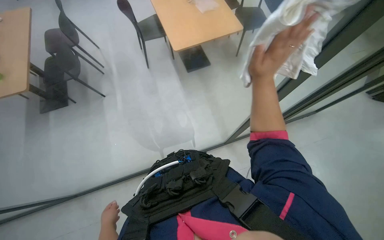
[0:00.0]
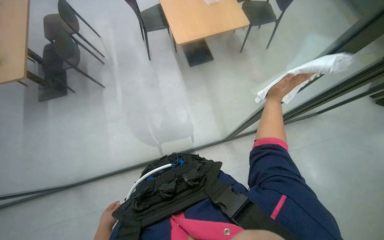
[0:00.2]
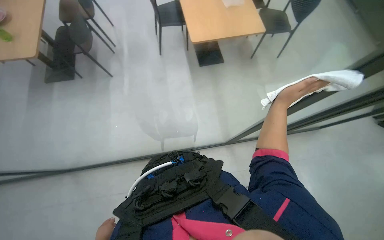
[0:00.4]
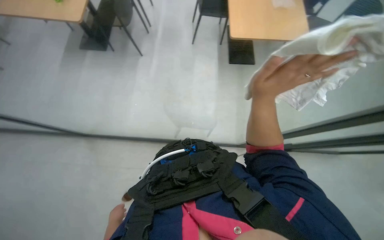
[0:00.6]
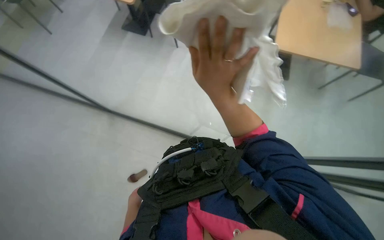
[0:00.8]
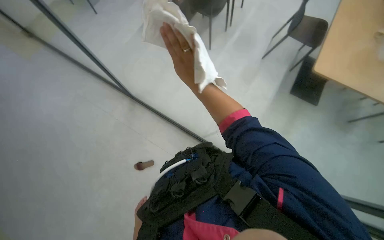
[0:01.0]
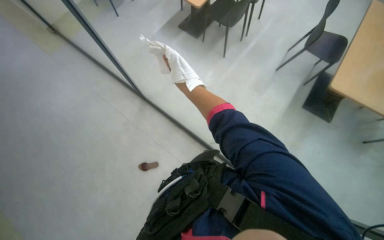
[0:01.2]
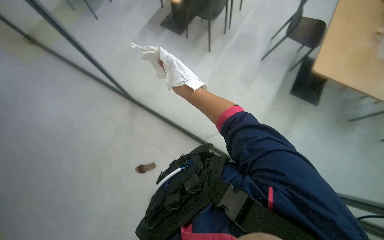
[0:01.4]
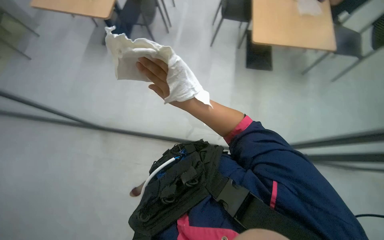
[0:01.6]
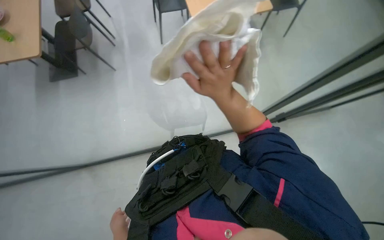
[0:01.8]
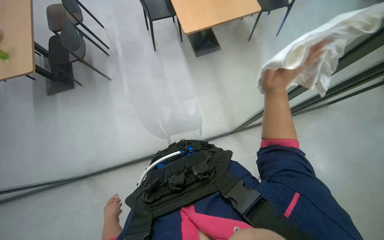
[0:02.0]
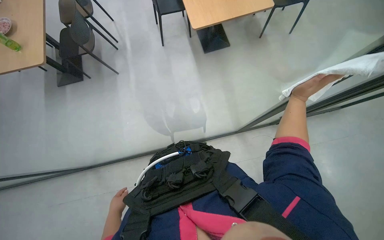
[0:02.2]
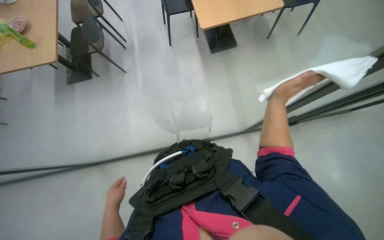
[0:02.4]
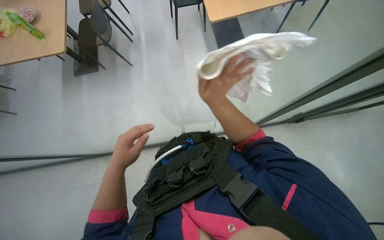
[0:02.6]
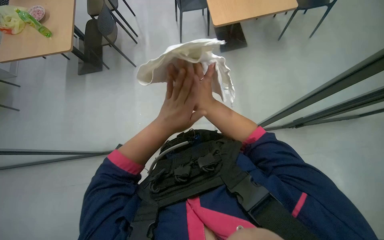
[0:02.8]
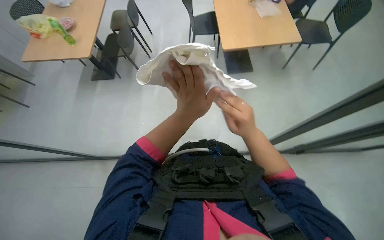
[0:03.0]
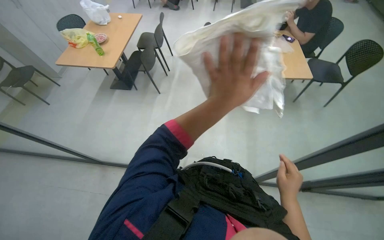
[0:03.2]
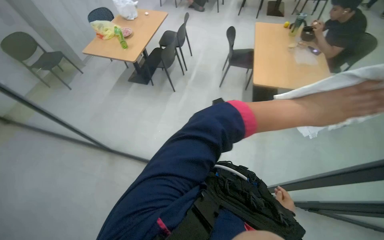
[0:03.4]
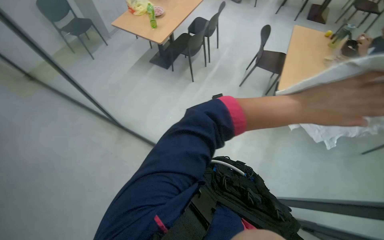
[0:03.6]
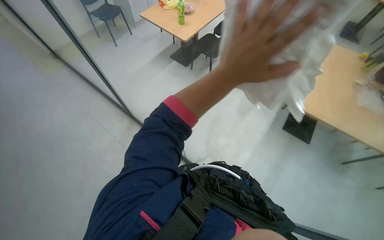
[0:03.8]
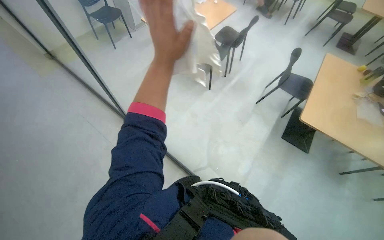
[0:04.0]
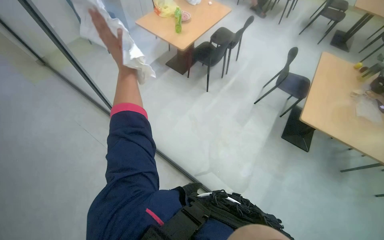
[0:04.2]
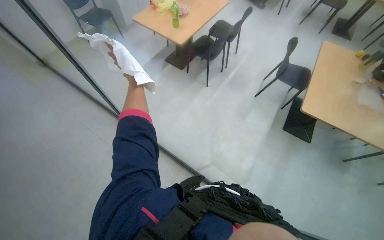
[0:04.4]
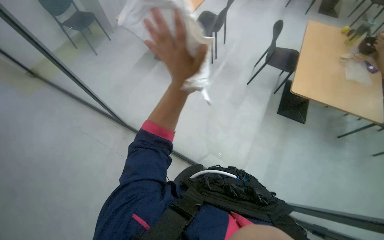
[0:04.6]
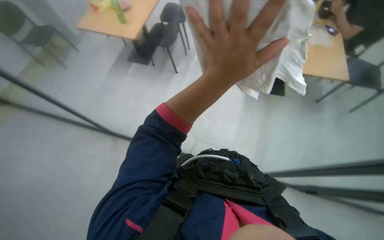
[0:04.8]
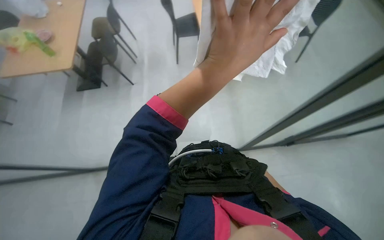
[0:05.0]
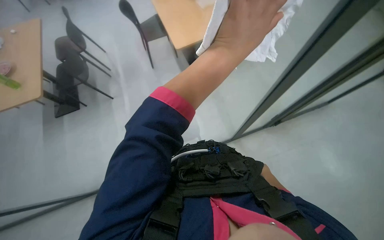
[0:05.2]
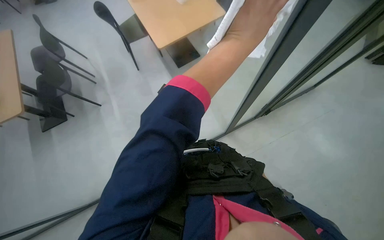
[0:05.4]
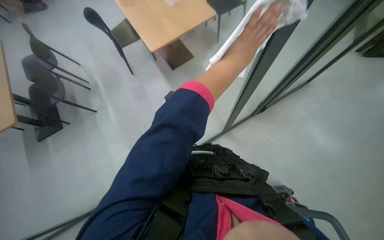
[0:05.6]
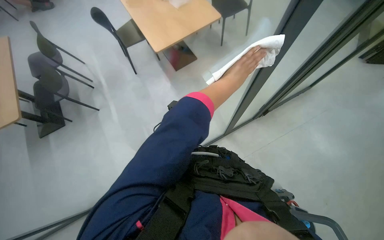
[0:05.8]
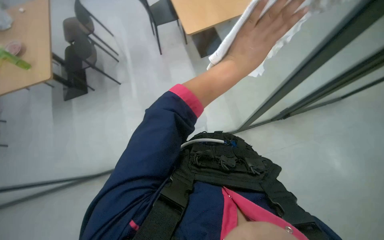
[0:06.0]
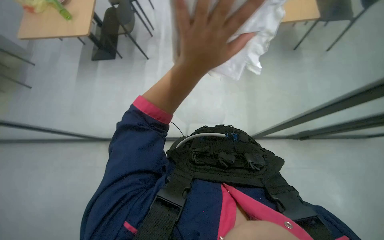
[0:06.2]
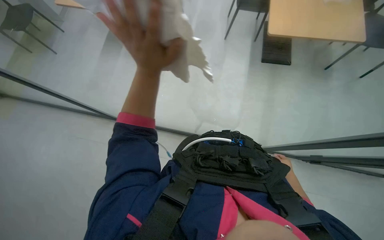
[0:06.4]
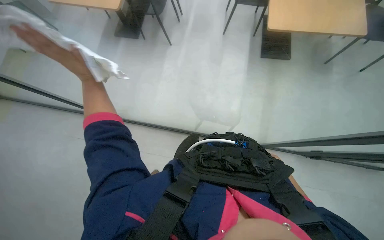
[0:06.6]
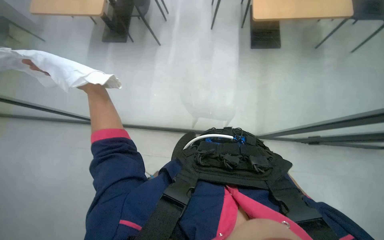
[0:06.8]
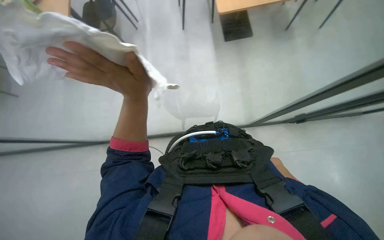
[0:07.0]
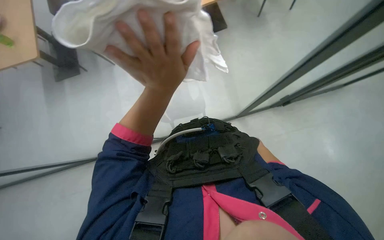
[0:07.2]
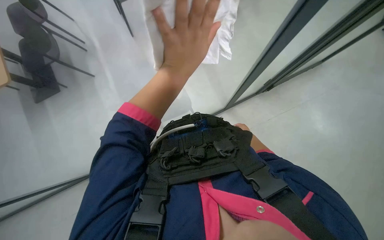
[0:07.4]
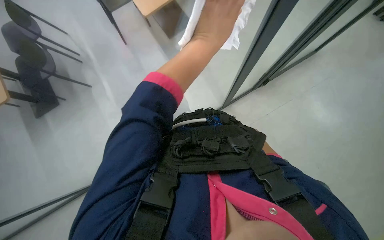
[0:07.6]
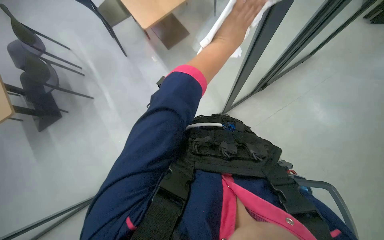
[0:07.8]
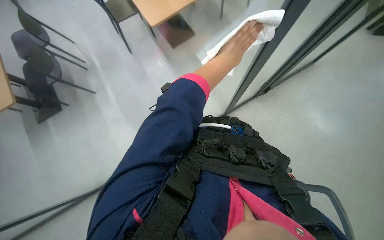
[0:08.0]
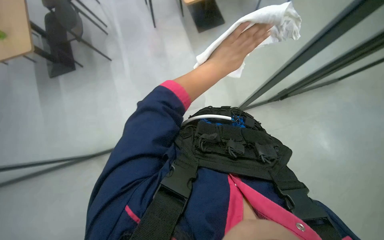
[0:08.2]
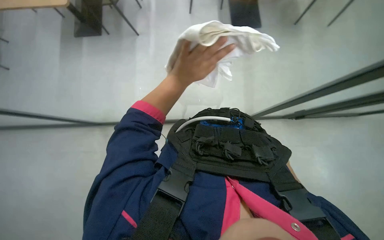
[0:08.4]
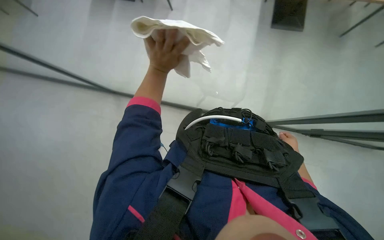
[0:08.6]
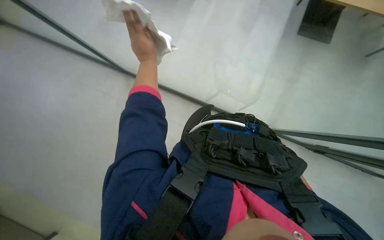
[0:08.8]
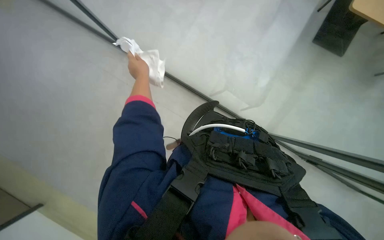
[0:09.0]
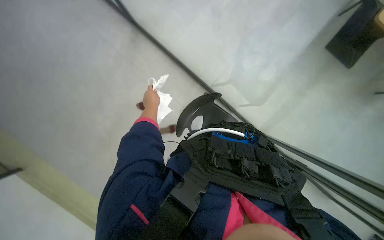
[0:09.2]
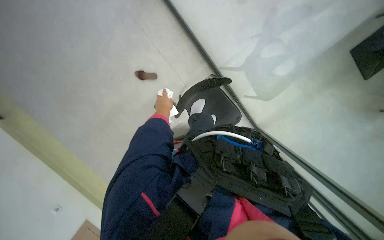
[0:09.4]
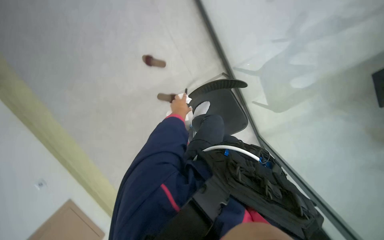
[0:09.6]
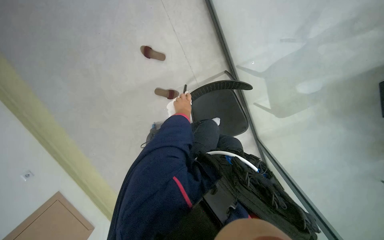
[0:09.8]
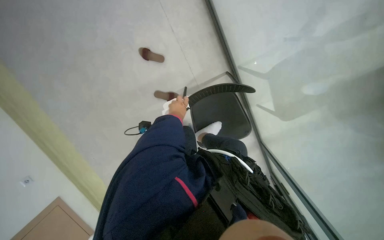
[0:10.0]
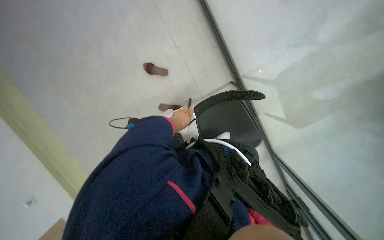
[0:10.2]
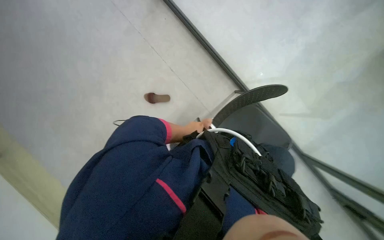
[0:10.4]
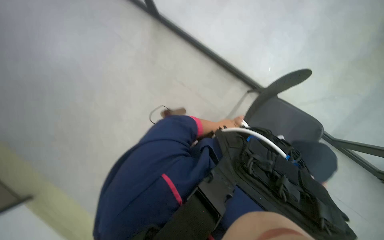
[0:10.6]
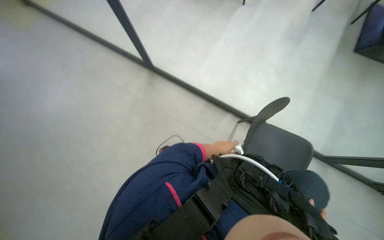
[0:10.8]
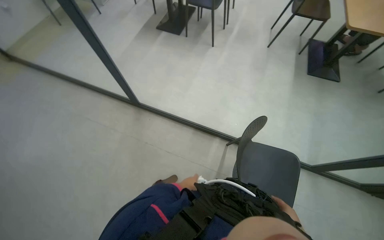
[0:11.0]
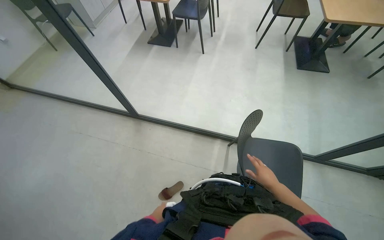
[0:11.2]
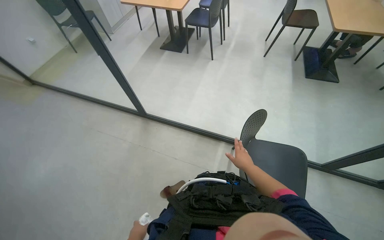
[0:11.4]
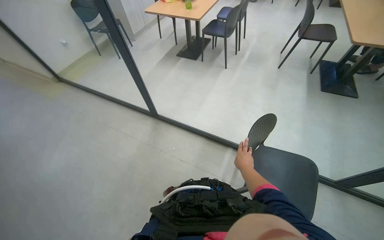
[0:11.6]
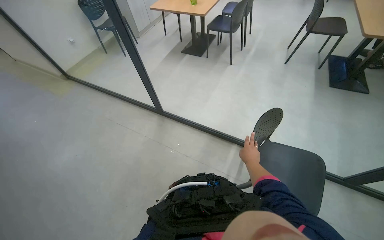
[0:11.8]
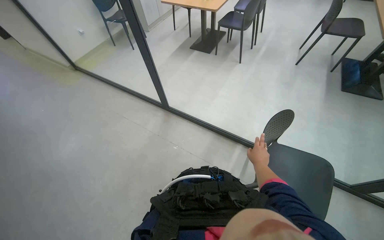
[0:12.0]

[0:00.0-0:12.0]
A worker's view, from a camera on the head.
Job: wiping surfaces.
The whole recording: Wiping glass partition. The worker wipes the glass partition with a white cloth.
0:01.6 to 0:03.0: The right hand goes left and right, some 40 cm each way, reversing 2 times.
0:03.0 to 0:04.4: The head rotates about 35 degrees to the left.
0:04.4 to 0:06.0: The wearer looks approximately 55 degrees further to the right.
0:07.6 to 0:09.0: The head turns to the left by roughly 40 degrees.
0:09.0 to 0:10.4: The camera pitches upward, by about 15 degrees.
0:10.4 to 0:12.0: The camera travels about 50 cm. The camera sweeps to the left, by about 20 degrees. The view tips upward by roughly 35 degrees.

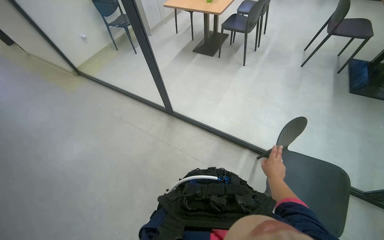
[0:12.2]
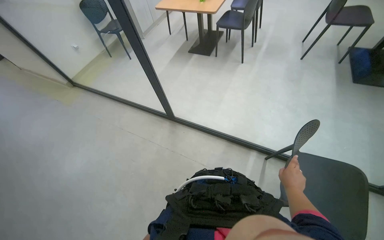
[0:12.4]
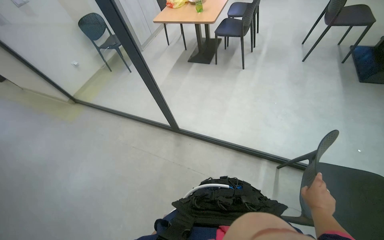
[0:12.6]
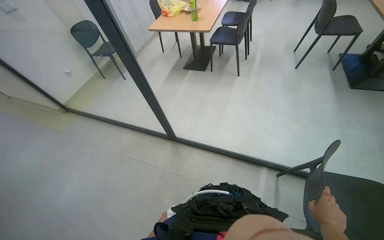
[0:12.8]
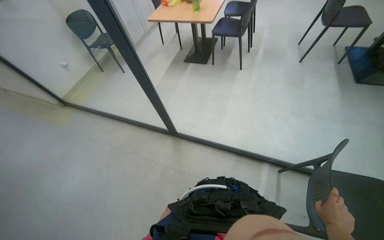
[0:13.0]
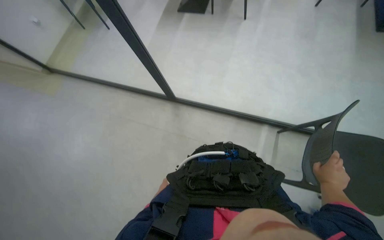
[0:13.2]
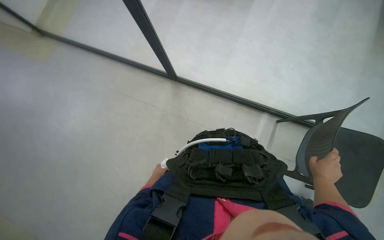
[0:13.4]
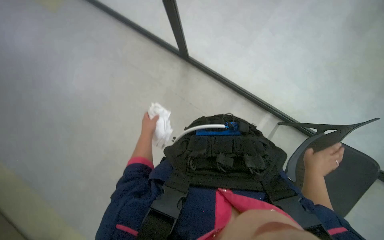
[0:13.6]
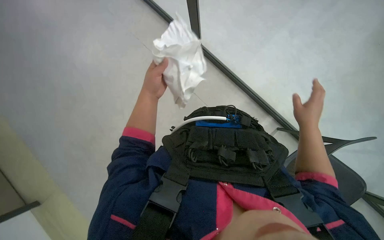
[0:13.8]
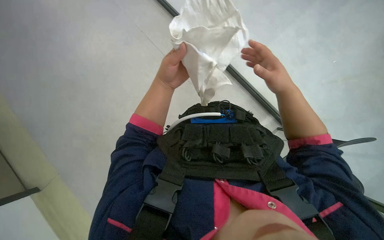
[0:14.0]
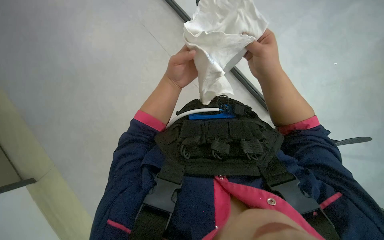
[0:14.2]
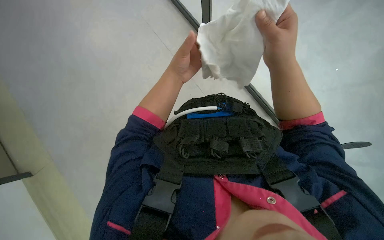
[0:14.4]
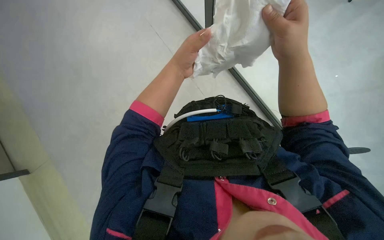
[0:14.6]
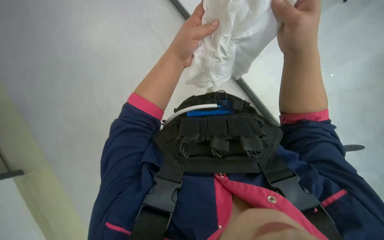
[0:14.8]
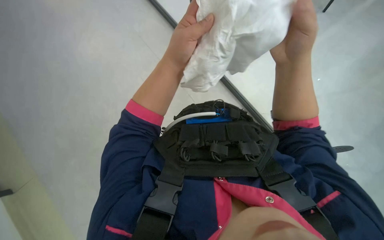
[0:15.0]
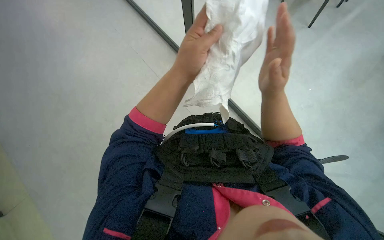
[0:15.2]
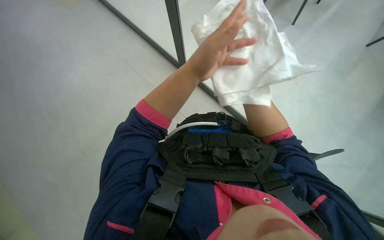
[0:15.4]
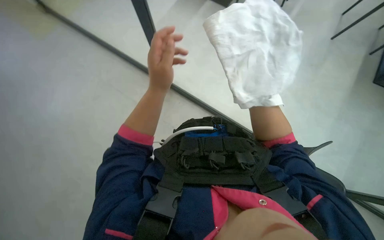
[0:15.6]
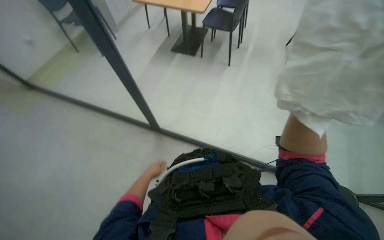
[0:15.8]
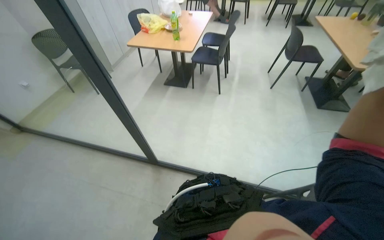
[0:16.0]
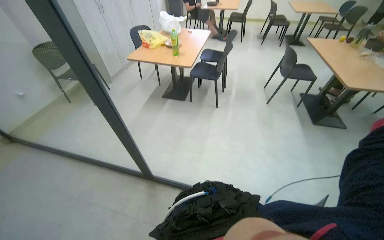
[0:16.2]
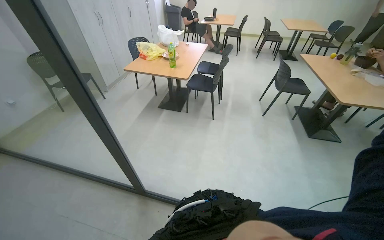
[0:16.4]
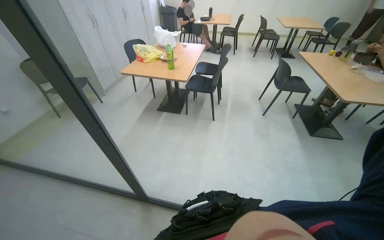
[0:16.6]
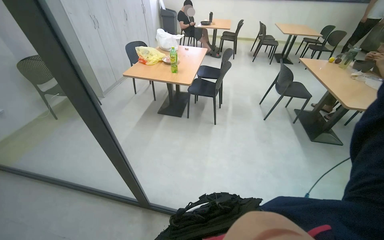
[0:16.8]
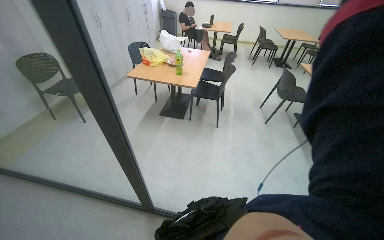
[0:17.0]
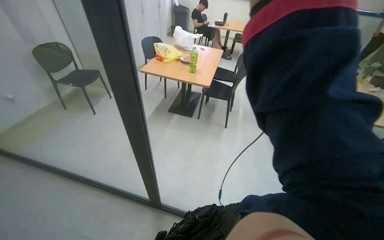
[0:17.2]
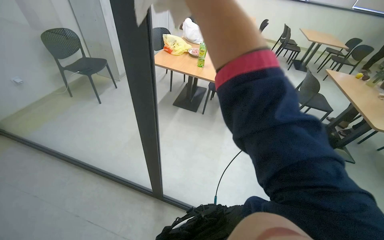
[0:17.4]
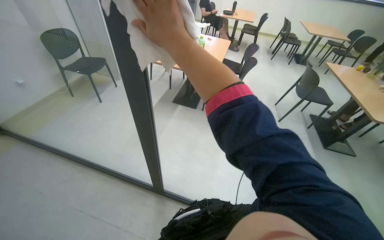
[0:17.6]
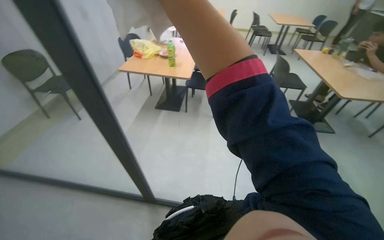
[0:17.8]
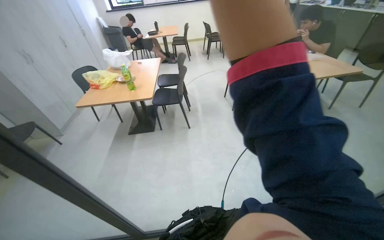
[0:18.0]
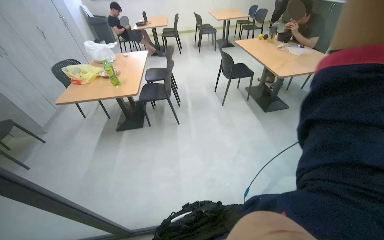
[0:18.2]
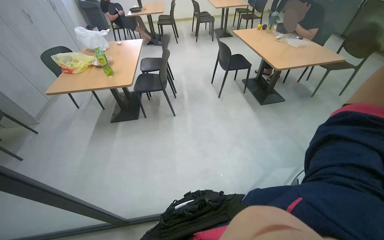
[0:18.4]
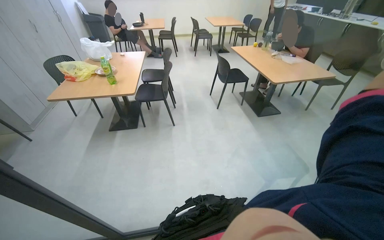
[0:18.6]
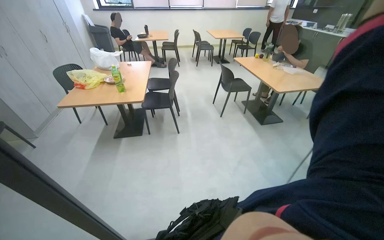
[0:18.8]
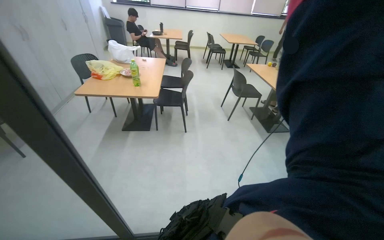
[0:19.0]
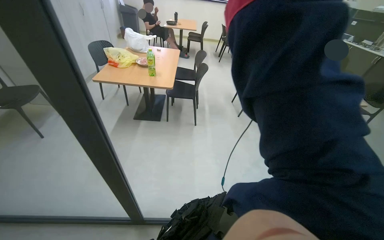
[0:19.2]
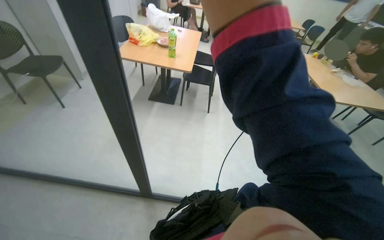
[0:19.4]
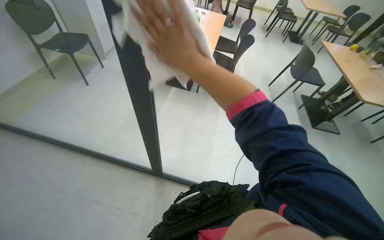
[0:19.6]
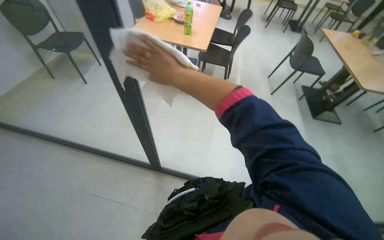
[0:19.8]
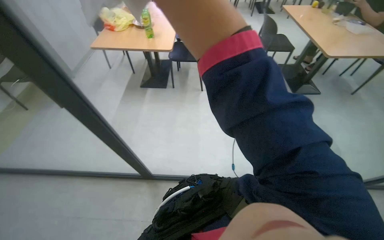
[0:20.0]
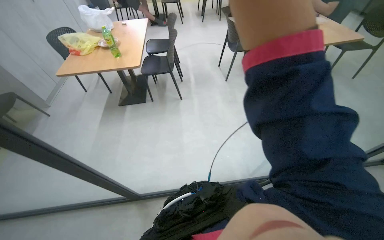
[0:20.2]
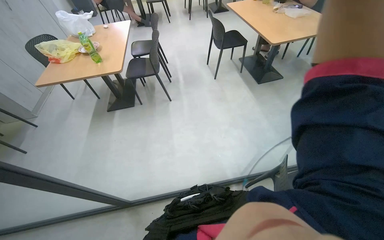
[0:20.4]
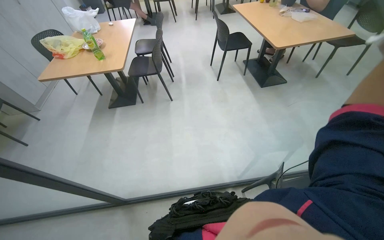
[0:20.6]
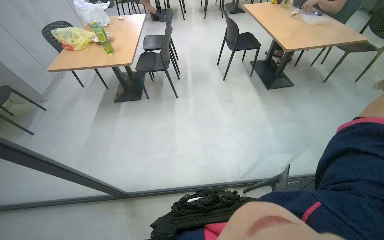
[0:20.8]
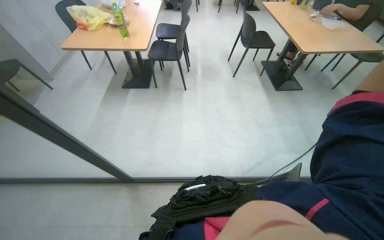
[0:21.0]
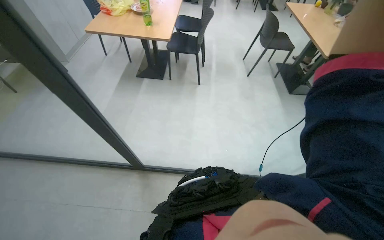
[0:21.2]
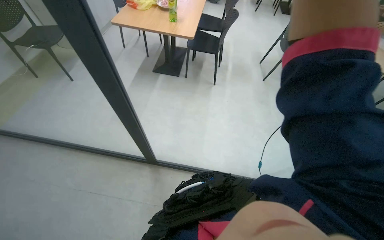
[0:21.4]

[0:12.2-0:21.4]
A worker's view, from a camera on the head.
Job: wiping surfaces.
The whole recording: Wiping glass partition. The worker wipes the glass partition with a white cloth.
0:12.2 to 0:13.8: The wearer looks some 30 degrees further downward.
0:13.8 to 0:15.2: The right hand heads to the left and nearer to the camera, covering some 15 cm, while the left hand is displaced to the right and nearer to the camera by about 20 cm.
0:15.2 to 0:16.8: The view tips upward by roughly 35 degrees.
0:16.8 to 0:18.4: The wearer looks about 20 degrees further to the right.
